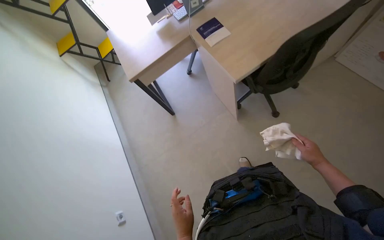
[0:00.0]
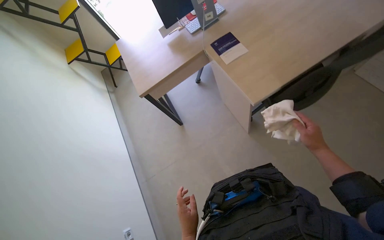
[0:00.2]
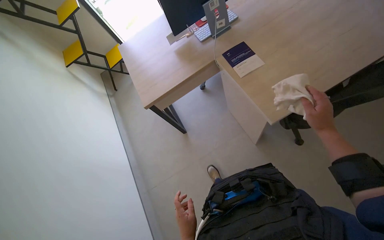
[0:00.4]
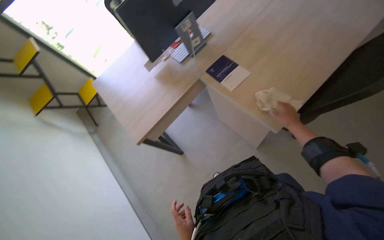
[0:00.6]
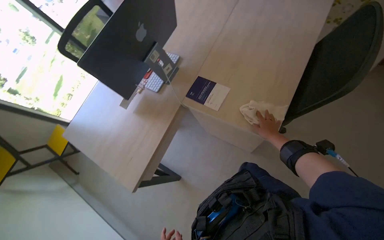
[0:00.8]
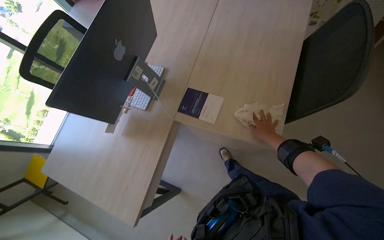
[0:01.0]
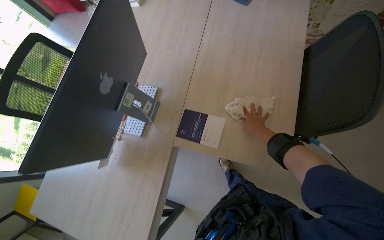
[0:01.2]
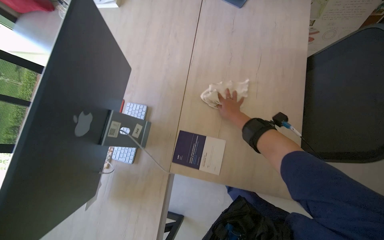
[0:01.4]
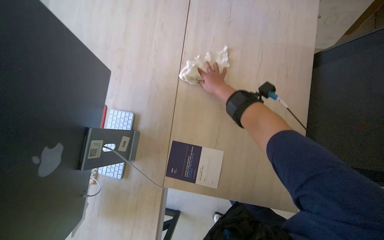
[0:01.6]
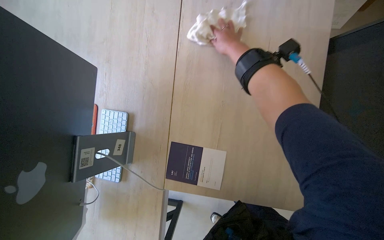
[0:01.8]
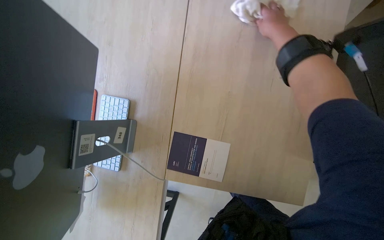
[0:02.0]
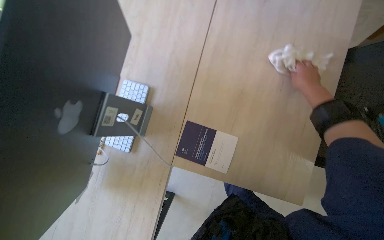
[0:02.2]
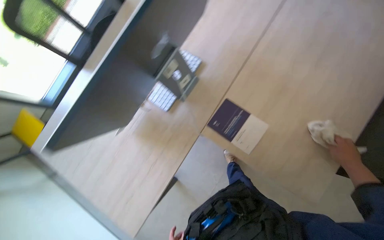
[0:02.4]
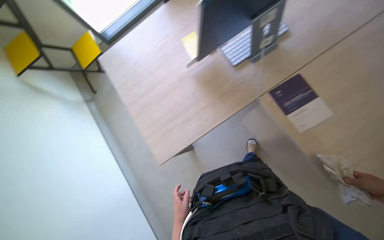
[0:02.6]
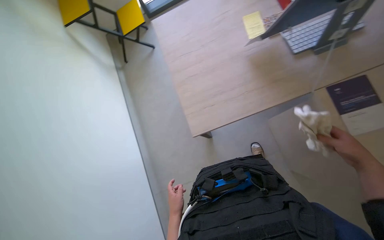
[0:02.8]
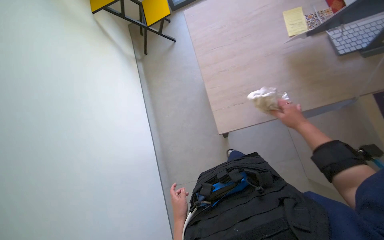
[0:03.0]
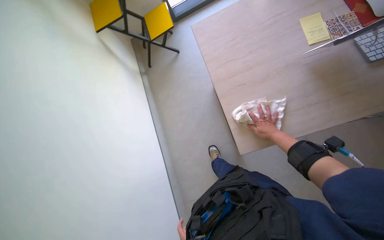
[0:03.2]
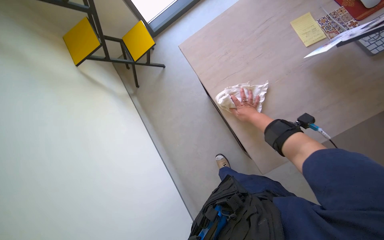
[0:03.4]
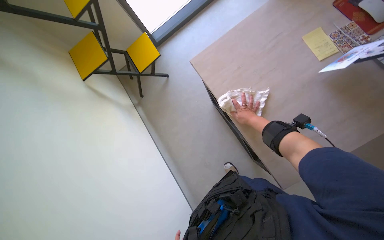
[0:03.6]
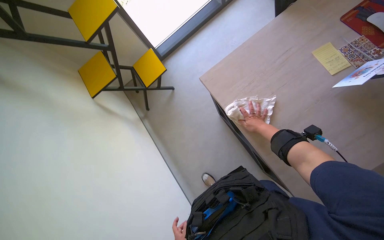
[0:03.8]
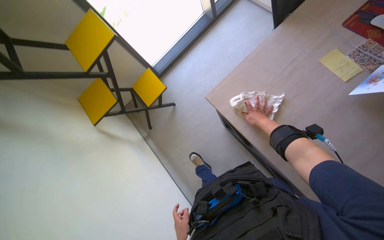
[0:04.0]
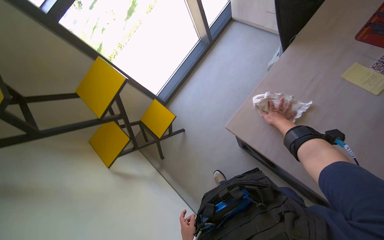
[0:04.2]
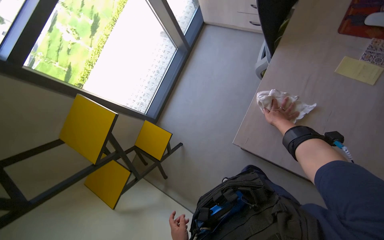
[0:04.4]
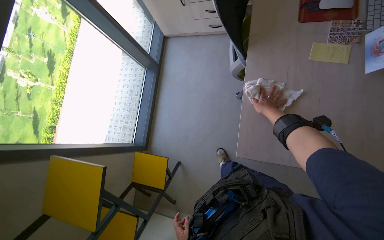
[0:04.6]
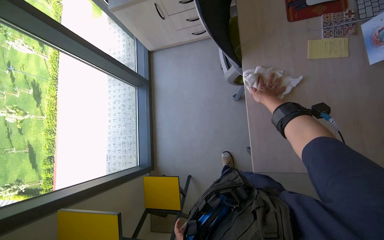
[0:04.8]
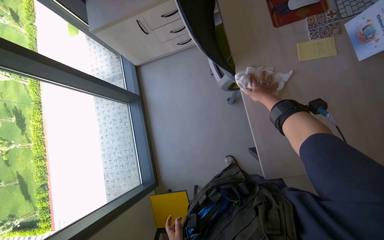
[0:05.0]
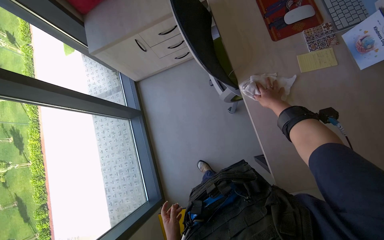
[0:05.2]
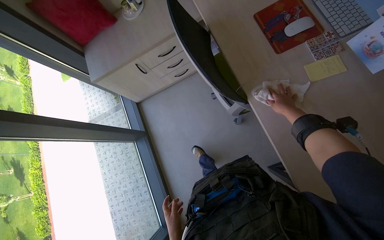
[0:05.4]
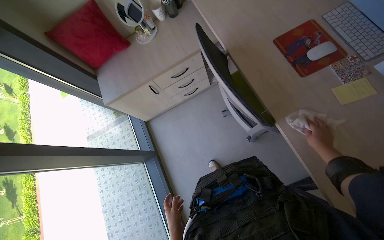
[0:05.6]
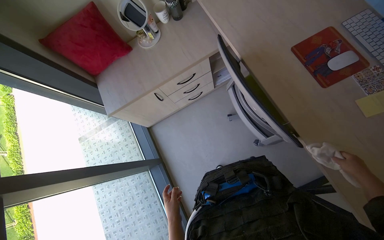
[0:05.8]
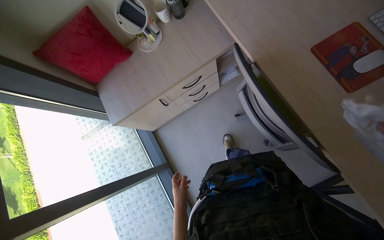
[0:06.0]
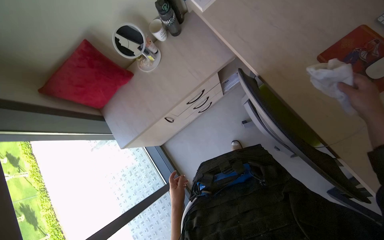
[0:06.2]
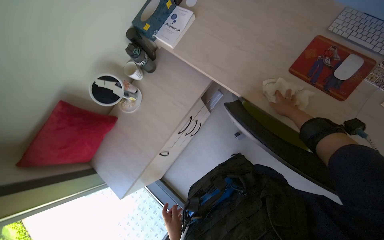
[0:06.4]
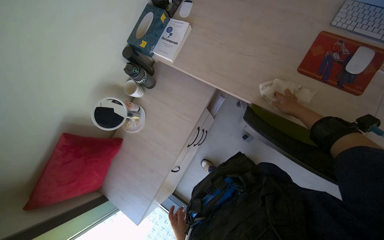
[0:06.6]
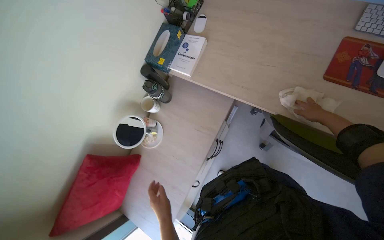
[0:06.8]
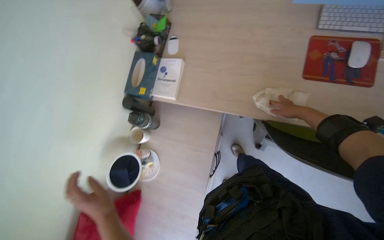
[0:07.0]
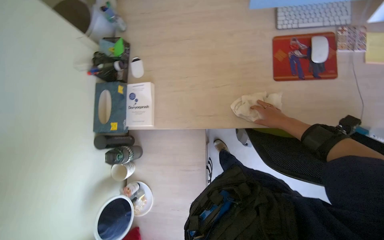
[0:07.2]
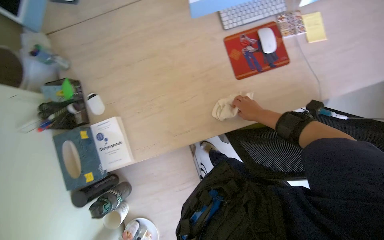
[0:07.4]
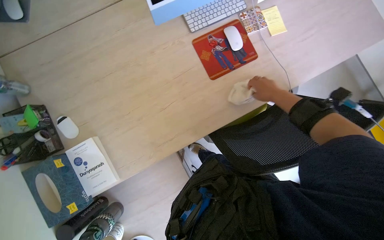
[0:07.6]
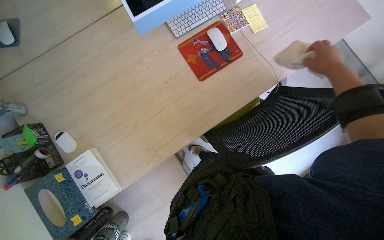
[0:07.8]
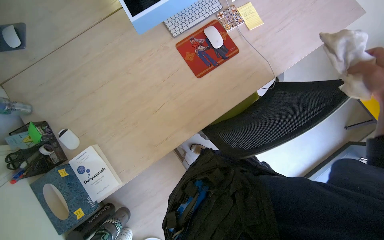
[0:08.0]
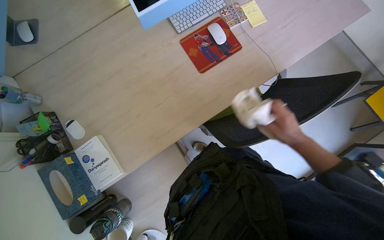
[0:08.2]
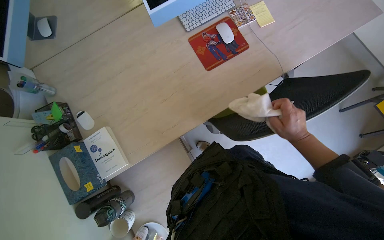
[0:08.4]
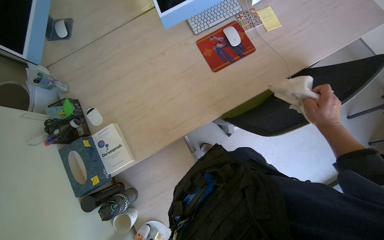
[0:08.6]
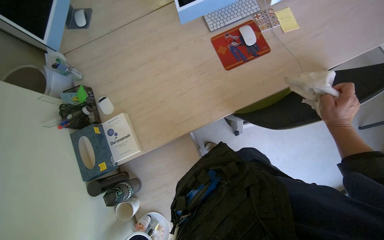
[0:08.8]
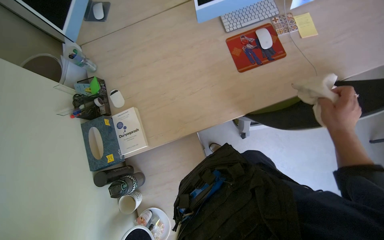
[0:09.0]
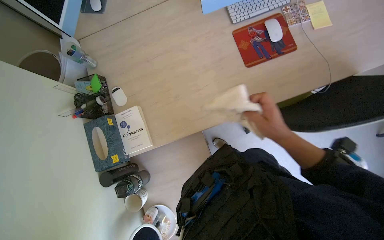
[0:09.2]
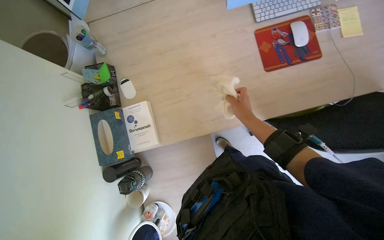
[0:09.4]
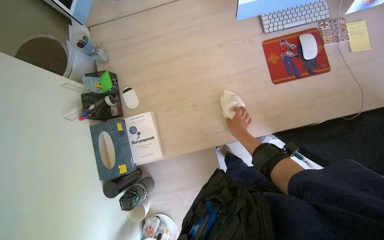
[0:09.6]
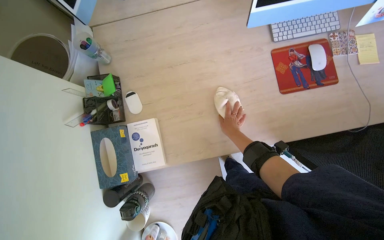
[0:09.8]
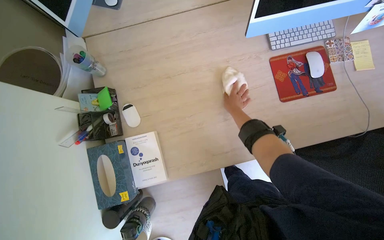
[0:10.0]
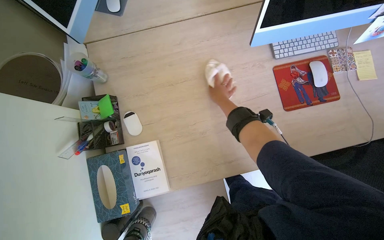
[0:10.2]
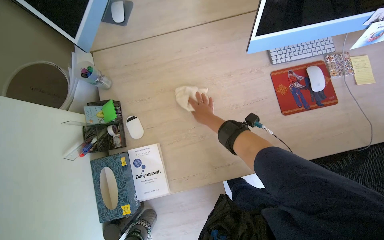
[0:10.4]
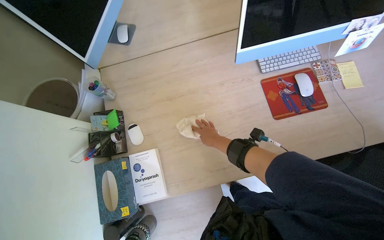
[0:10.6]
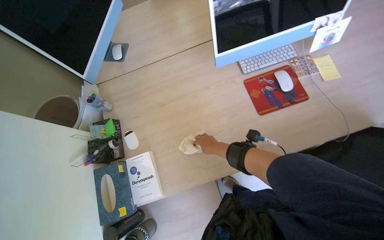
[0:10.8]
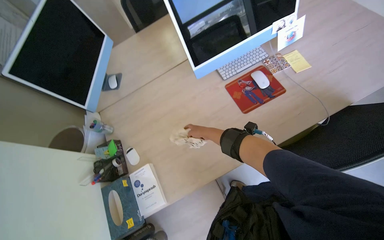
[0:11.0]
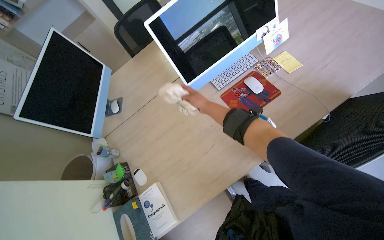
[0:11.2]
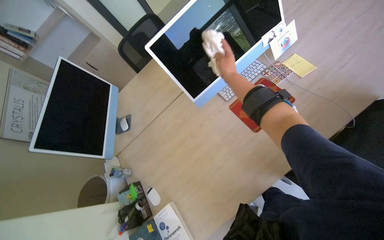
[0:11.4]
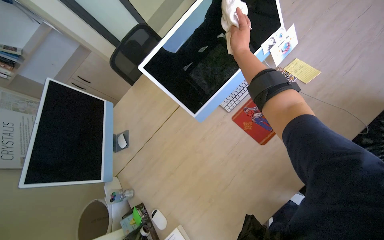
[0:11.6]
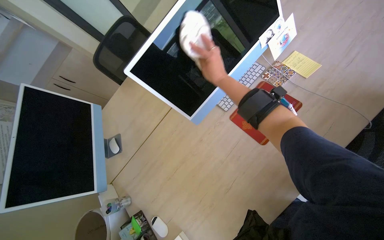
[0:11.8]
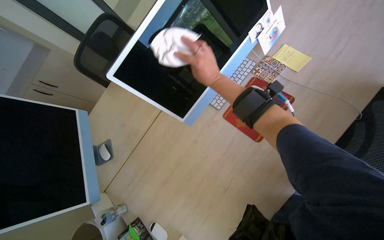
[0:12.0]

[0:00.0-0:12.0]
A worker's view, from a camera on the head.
Job: wiping surfaces.
The whole recording: Wiping office surfaces. The worker wipes various surfaces in the office, including desks, monitors, window frames, and shelves, with a white cloth.
0:00.0 to 0:01.6: The wearer moves roughly 60 cm. The wearer looks approximately 50 degrees further to the right.
0:01.6 to 0:03.0: The wearer moves roughly 80 cm. The head turns to the left by approximately 65 degrees.
0:03.0 to 0:04.4: The camera is carried some 70 cm. The wearer looks some 20 degrees further upward. The scene turns approximately 45 degrees counterclockwise in the picture.
0:04.4 to 0:06.0: The wearer moves about 80 cm. The head rotates approximately 55 degrees to the right.
0:06.0 to 0:07.6: The wearer moves about 50 cm. The head turns to the right by approximately 85 degrees. The wearer looks about 15 degrees further upward.
0:09.0 to 0:10.4: The right hand heads to the left, covering some 50 cm.
0:10.4 to 0:12.0: The wearer looks about 15 degrees further upward. The scene turns approximately 40 degrees counterclockwise in the picture.

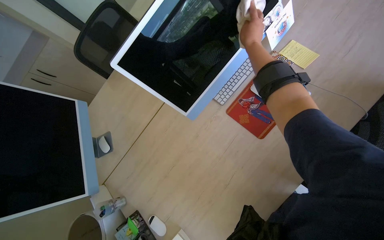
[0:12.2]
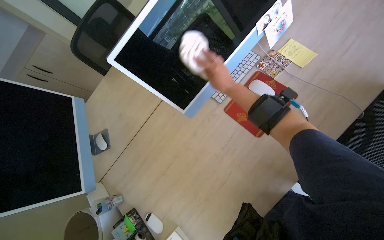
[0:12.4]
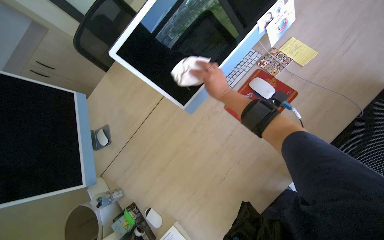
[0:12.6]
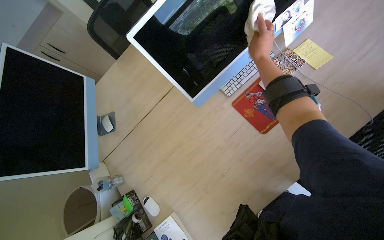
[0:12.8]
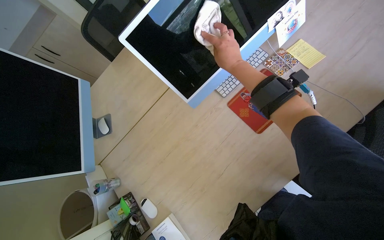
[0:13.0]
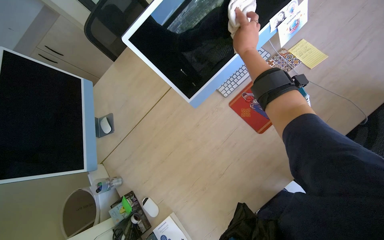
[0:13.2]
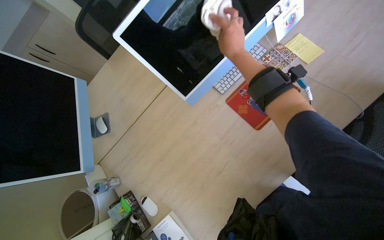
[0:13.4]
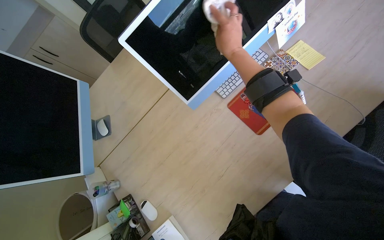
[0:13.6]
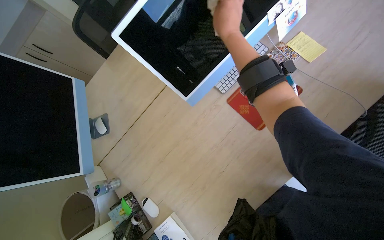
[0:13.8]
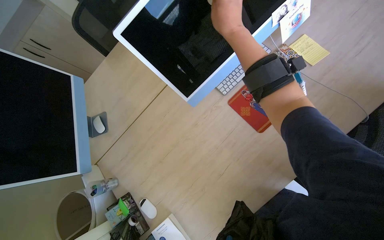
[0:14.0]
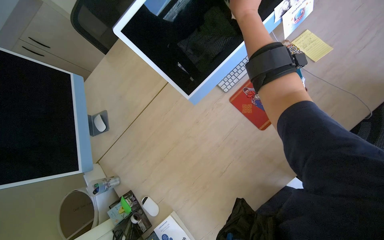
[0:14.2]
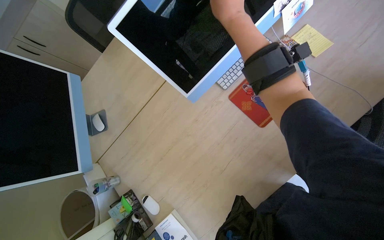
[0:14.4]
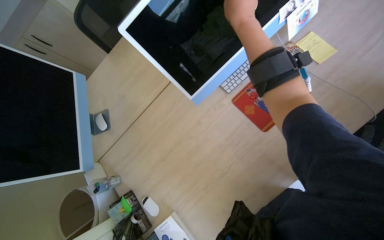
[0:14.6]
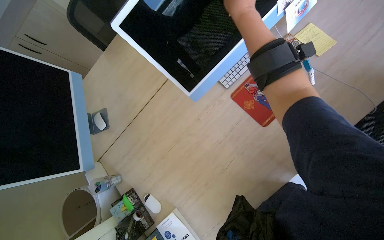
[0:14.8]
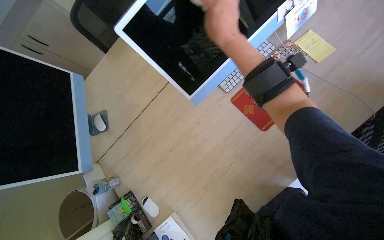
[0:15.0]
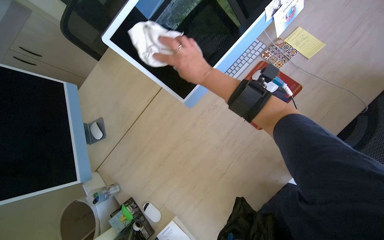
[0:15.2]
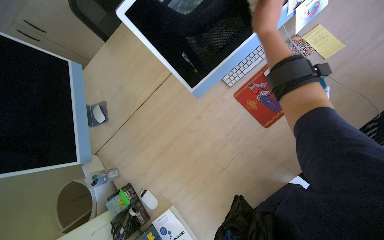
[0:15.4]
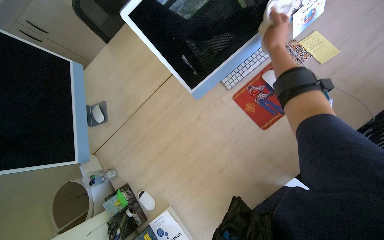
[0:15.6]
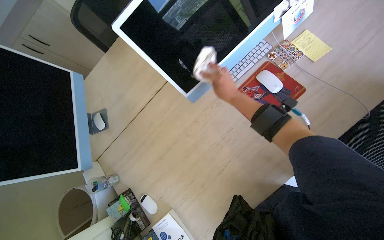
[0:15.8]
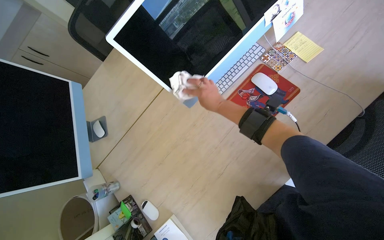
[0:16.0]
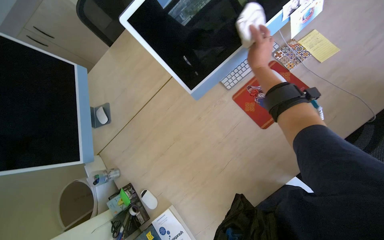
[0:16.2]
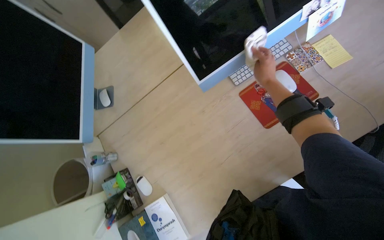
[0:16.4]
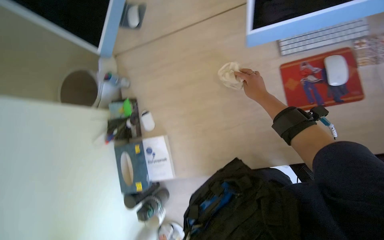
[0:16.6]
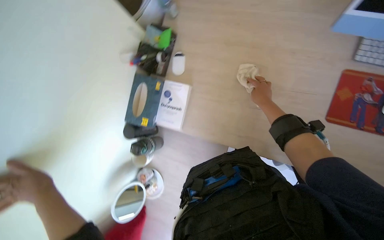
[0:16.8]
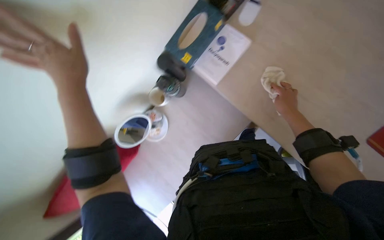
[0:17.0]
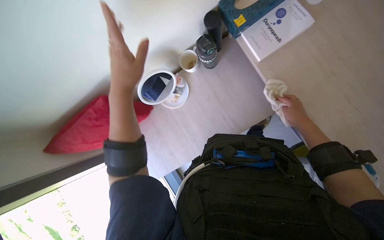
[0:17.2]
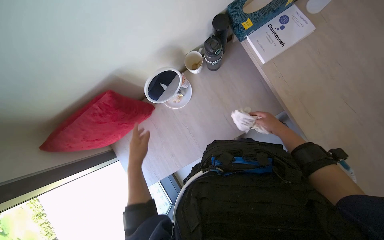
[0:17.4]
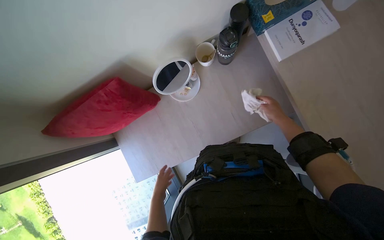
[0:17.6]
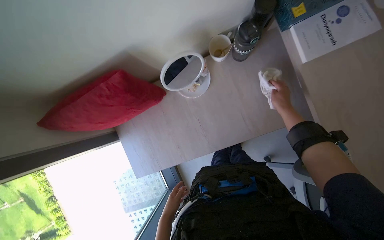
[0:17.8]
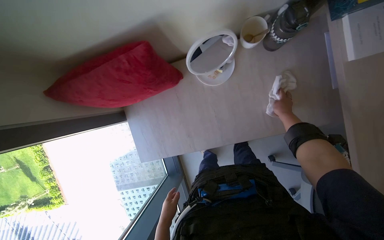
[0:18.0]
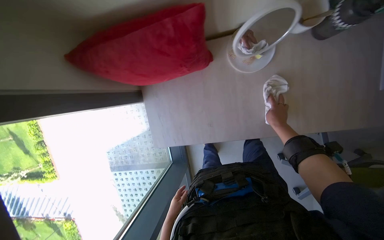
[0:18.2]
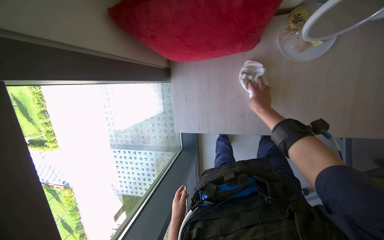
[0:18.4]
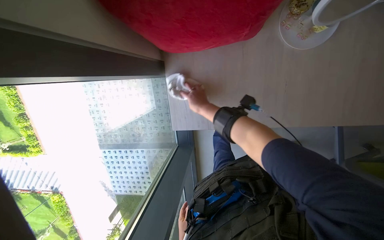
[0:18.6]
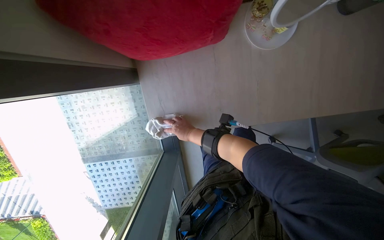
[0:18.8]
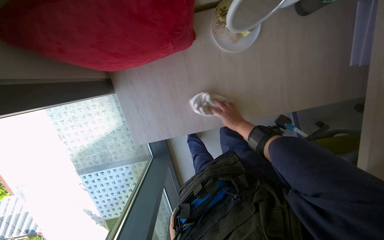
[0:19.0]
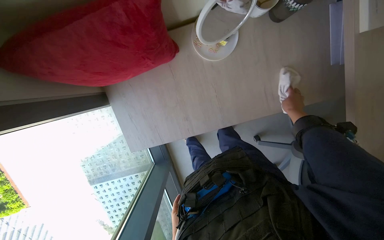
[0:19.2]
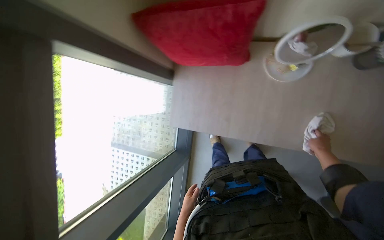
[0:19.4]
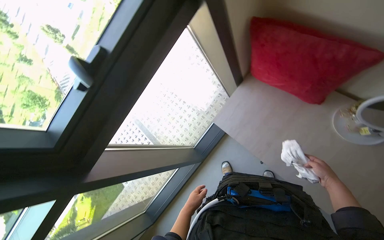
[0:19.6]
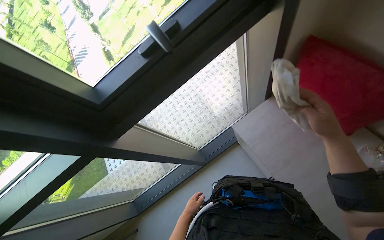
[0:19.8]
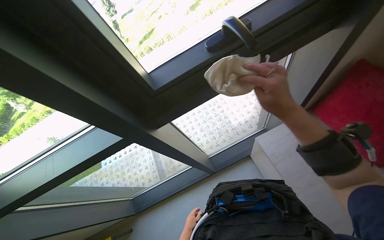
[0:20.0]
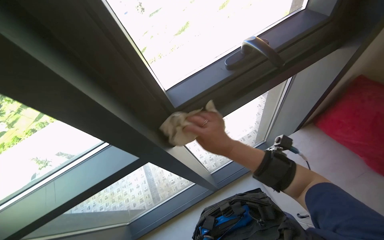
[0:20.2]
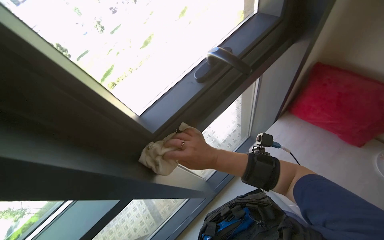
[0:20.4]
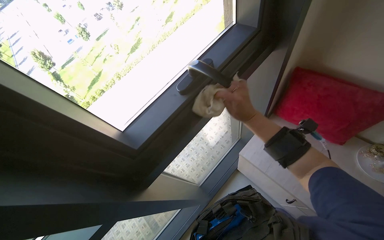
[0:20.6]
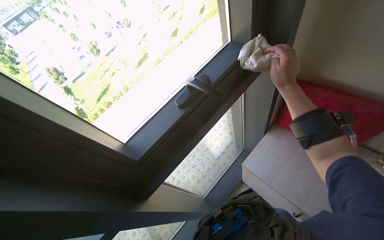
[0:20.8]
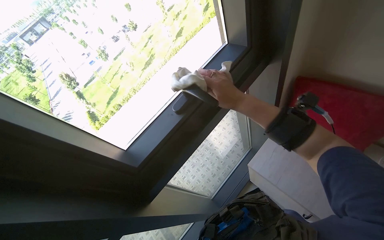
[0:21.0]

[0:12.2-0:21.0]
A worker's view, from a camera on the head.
Job: wiping surfaces.
The whole recording: Wiping office surfaces. The worker wipes various surfaces in the office, including desks, monitors, window frames, and shelves, with a white cloth.
0:12.2 to 0:13.6: The right hand reaches some 15 cm down the picture, then returns.
0:15.2 to 0:16.6: The view tips downward by approximately 15 degrees. Everything in view rotates some 30 degrees clockwise.
0:16.6 to 0:18.0: The camera is carried about 50 cm. The view tilts some 25 degrees downward. Everything in view rotates approximately 55 degrees clockwise.
0:19.6 to 0:21.0: The right hand swings left and right, roughly 40 cm each way, with 2 reversals.
